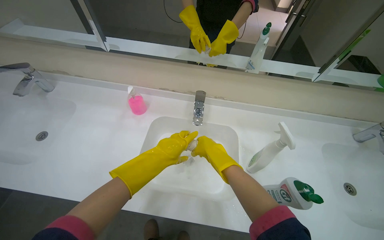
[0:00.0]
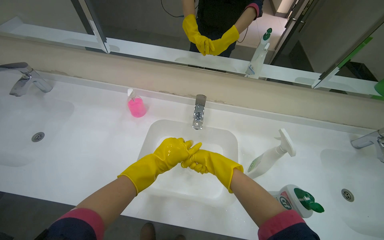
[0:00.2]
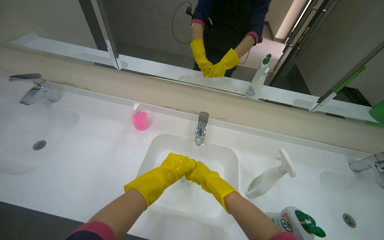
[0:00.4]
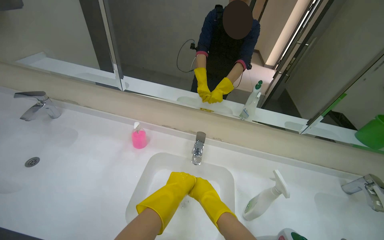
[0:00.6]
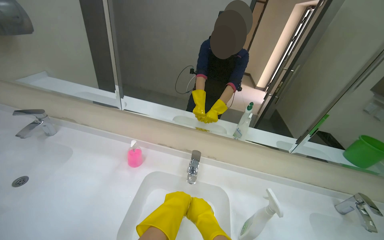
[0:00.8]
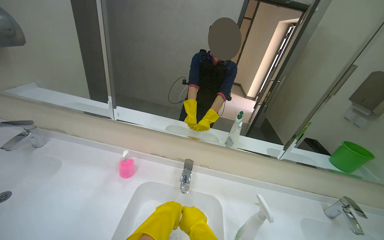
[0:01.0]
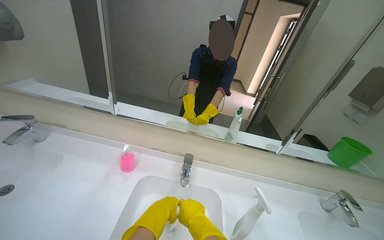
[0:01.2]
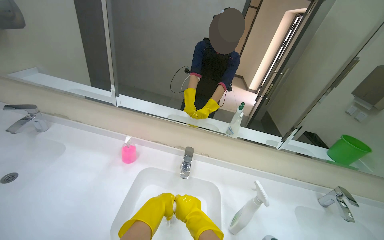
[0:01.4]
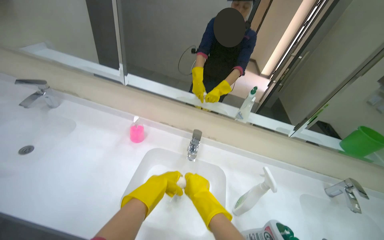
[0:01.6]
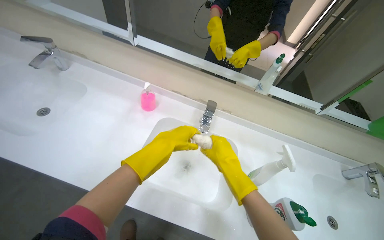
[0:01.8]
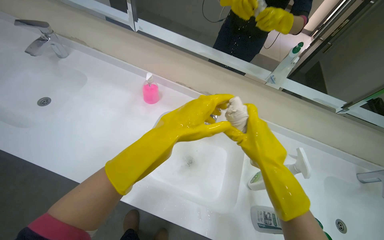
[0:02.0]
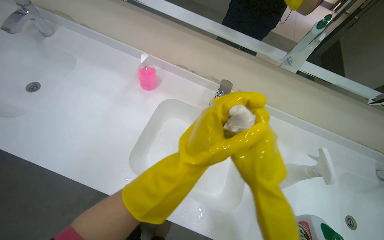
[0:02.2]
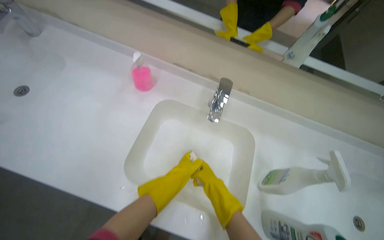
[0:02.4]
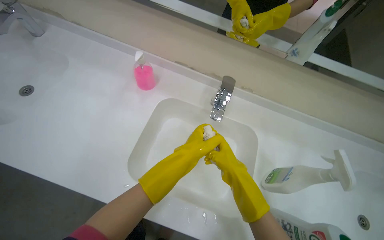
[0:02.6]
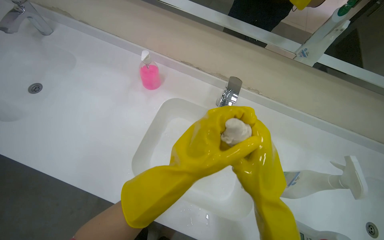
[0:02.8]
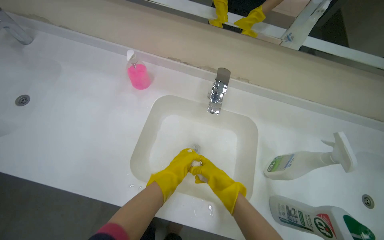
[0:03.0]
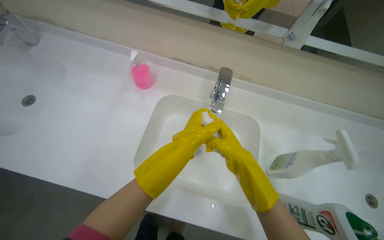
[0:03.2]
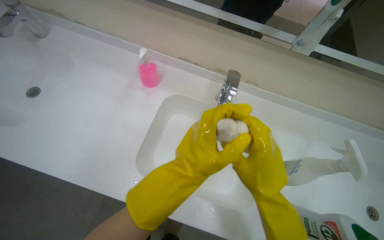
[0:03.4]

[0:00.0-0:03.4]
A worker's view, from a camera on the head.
Job: preparing cleaning supplies.
The whole recording: Washing cleaning cloth. The worker washes a cleaning cloth in the sink.
0:00.0 to 0:01.6: The camera pitches upward, by roughly 15 degrees.
0:01.6 to 0:03.4: The view tilts about 25 degrees downward. The left hand goes up and down the picture, some 20 cm each way, reversing 4 times. The right hand goes up and down the picture, roughly 15 cm each way, reversing 4 times.

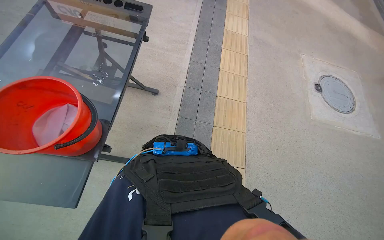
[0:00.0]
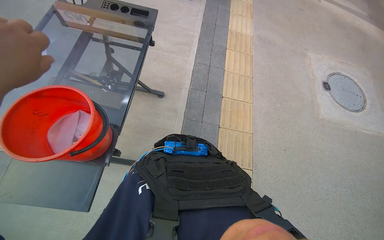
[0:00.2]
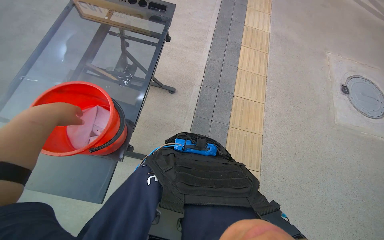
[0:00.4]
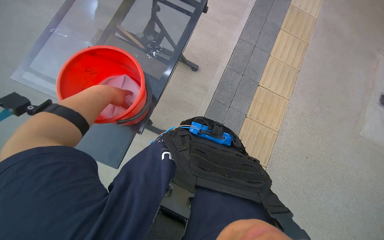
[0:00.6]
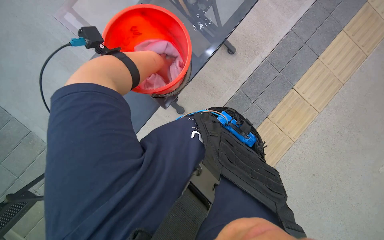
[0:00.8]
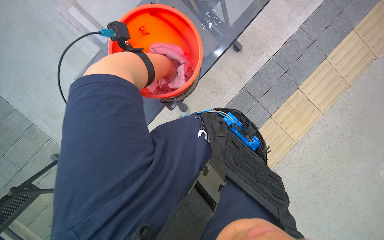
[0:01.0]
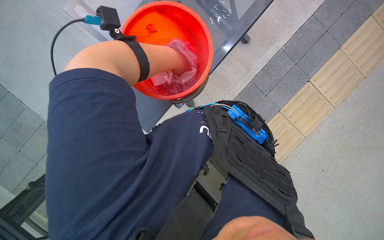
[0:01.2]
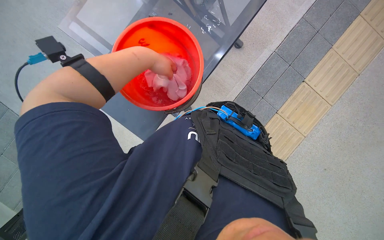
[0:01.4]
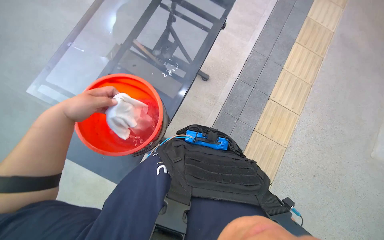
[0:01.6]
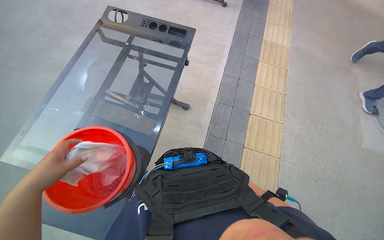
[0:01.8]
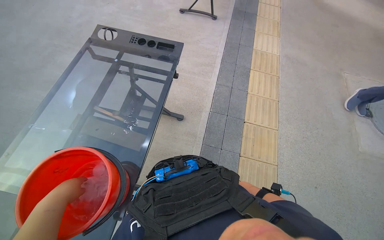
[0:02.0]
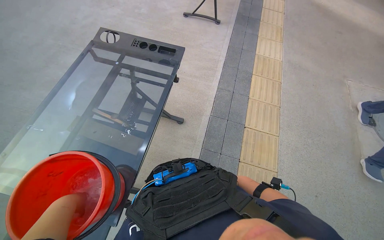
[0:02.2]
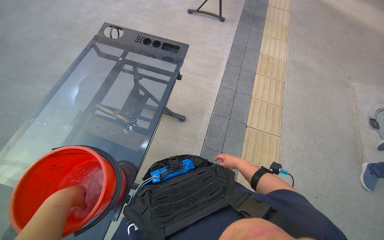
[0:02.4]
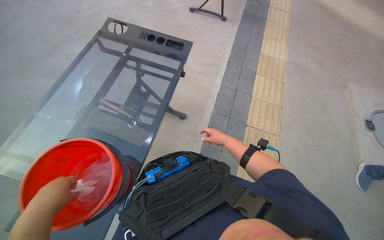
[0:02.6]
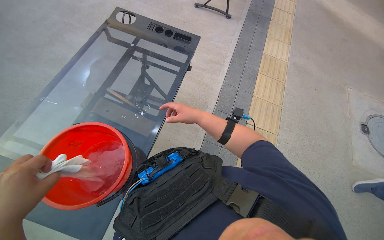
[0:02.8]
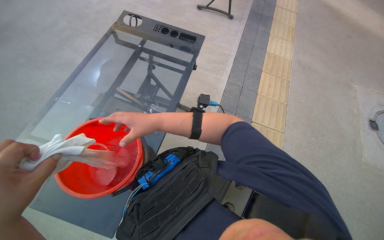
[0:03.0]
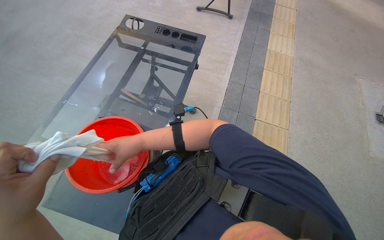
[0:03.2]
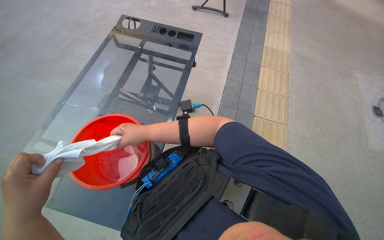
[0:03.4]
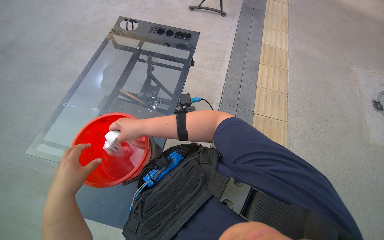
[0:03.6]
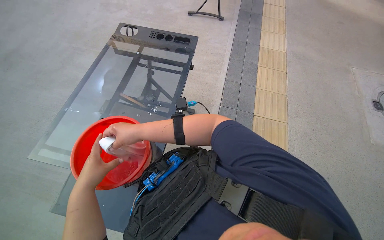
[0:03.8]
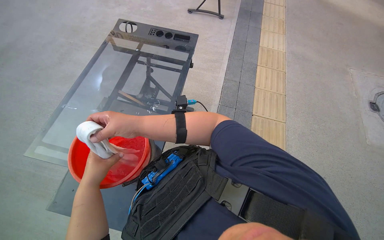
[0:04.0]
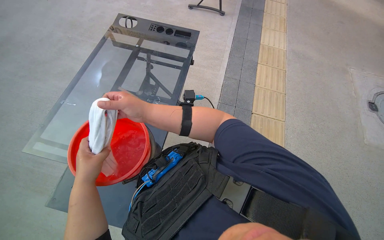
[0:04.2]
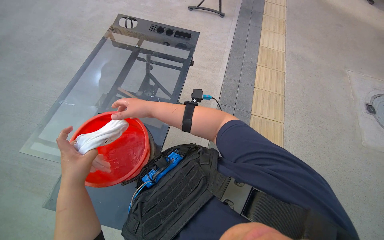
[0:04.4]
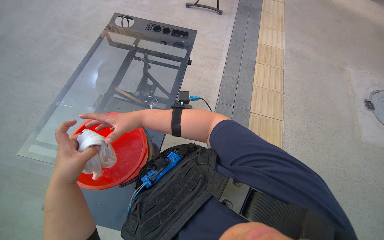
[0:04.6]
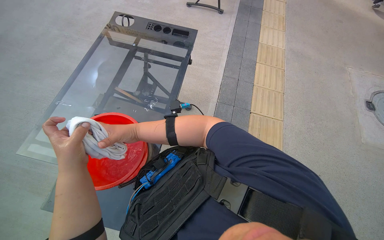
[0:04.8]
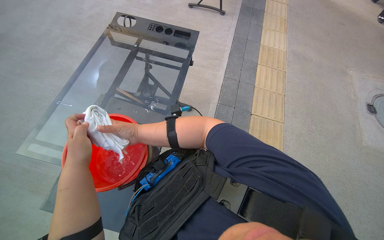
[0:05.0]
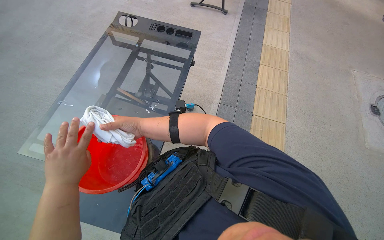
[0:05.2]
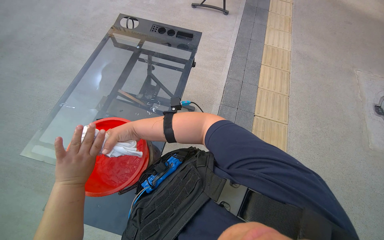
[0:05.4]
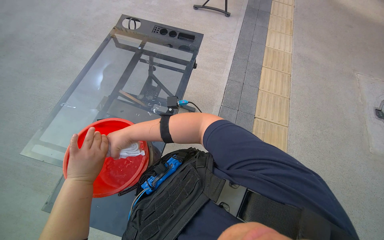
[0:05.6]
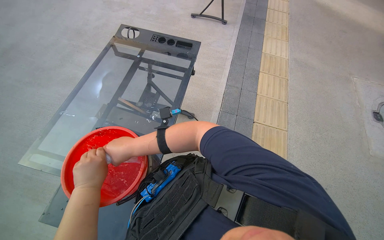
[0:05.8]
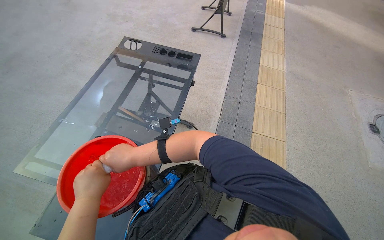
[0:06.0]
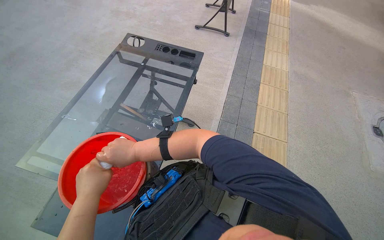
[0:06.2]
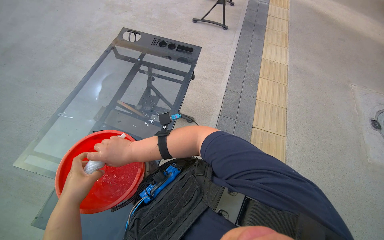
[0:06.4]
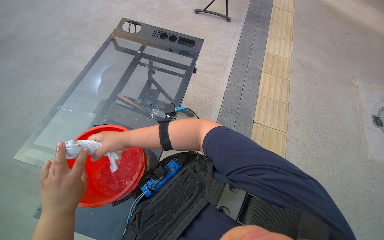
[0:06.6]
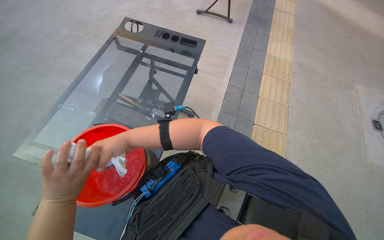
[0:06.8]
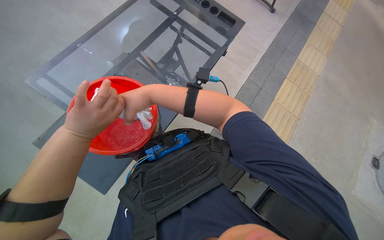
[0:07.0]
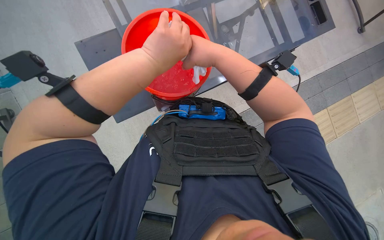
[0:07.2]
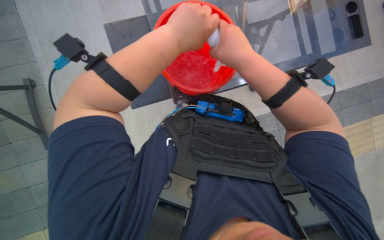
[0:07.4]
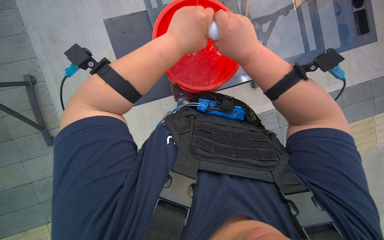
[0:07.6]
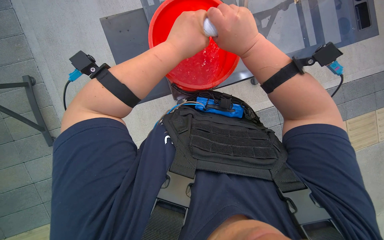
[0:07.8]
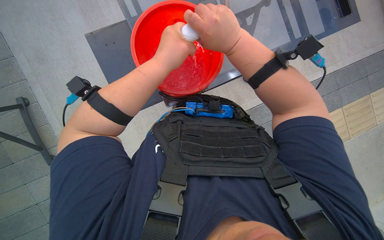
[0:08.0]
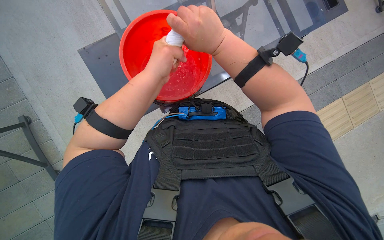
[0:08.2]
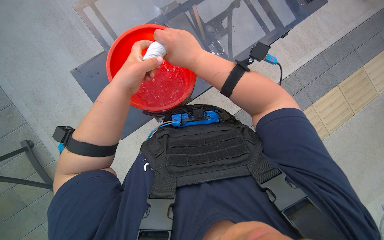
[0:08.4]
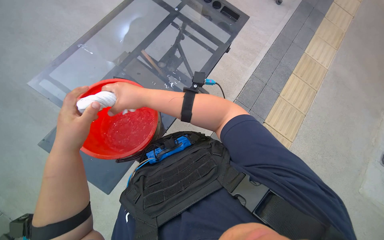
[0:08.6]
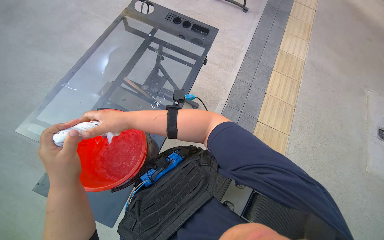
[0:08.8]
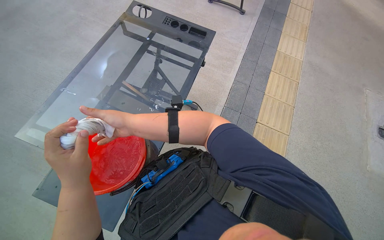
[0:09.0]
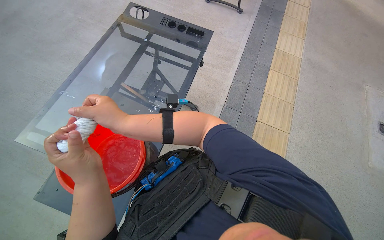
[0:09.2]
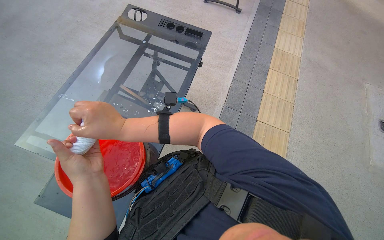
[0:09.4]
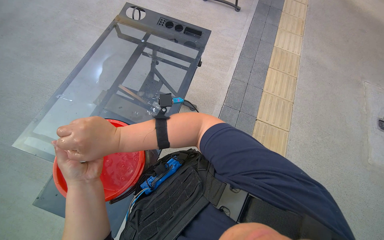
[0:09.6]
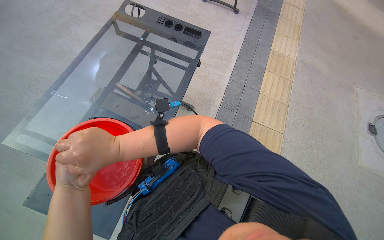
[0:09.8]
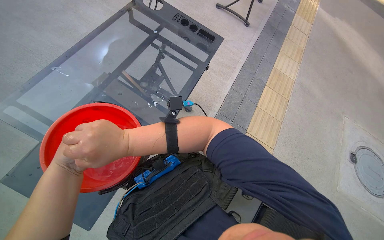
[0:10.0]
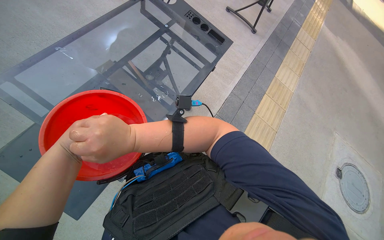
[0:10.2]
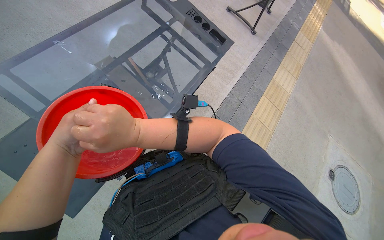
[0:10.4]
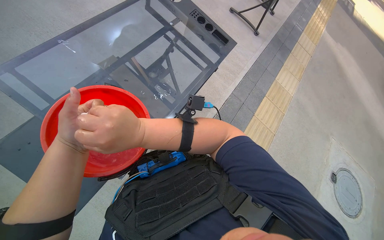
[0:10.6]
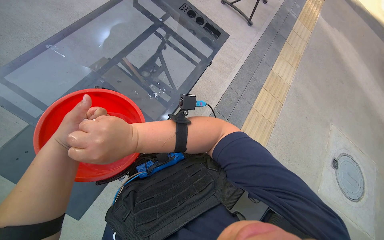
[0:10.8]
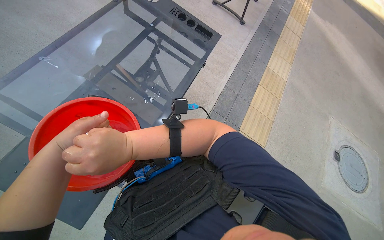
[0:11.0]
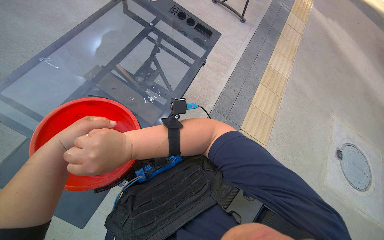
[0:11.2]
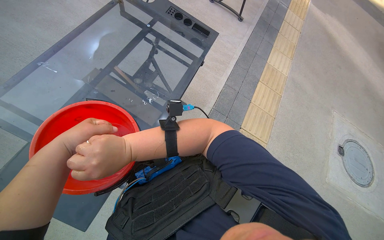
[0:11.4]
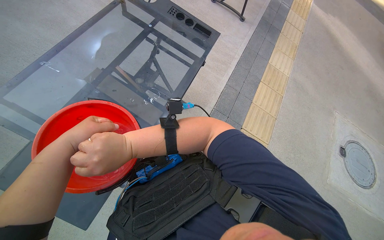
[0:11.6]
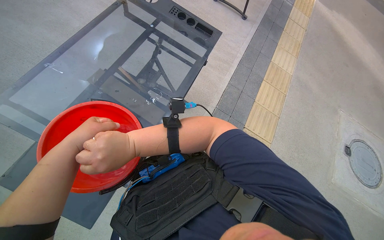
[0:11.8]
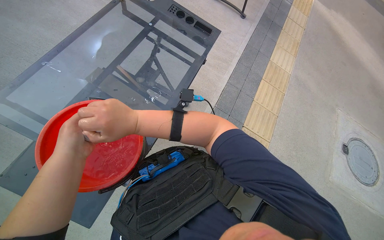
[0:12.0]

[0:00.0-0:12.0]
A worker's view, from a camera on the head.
Job: wiping surfaces.
The whole recording: Preparing cloth for cleaning. The worker takes a cloth from the bucket, wrings it out, and wipes the table.
0:00.0 to 0:01.6: The wearer looks some 25 degrees further to the left.
0:01.6 to 0:03.0: The wearer looks some 15 degrees further upward.
0:06.0 to 0:07.6: The camera pitches downward, by about 20 degrees. The scene rotates clockwise by some 60 degrees.
0:07.6 to 0:09.0: The view tilts some 15 degrees upward. Everything in view rotates roughly 50 degrees counterclockwise.

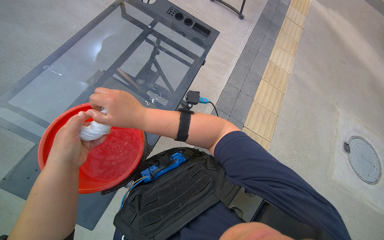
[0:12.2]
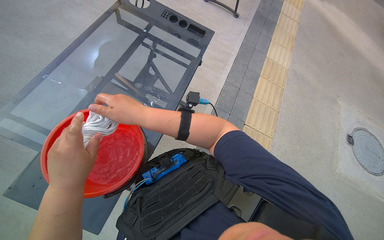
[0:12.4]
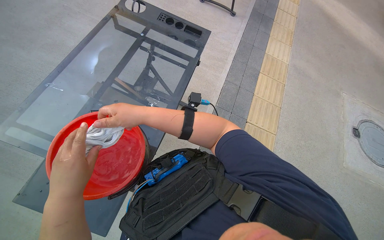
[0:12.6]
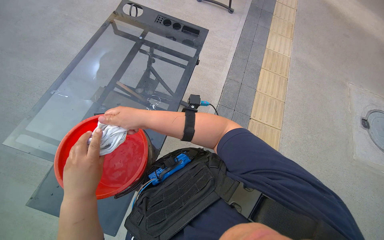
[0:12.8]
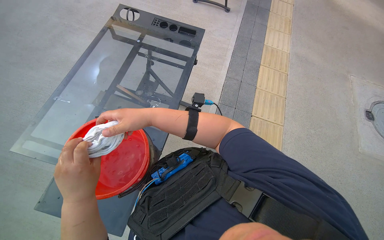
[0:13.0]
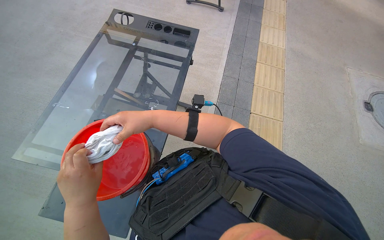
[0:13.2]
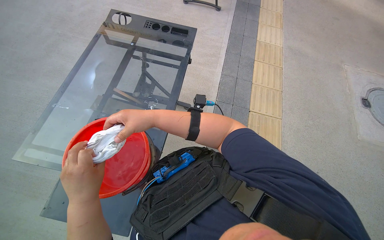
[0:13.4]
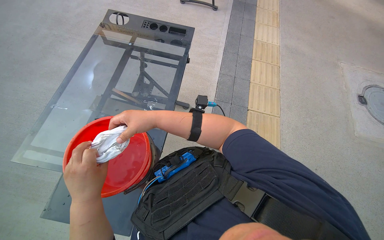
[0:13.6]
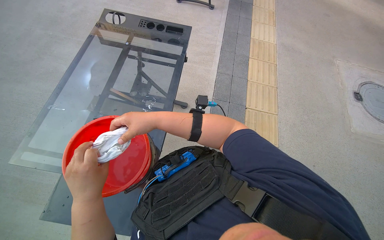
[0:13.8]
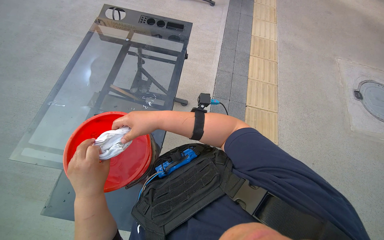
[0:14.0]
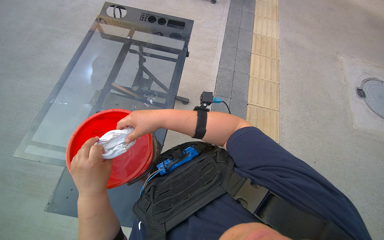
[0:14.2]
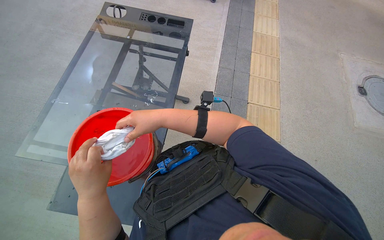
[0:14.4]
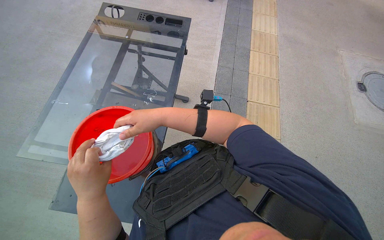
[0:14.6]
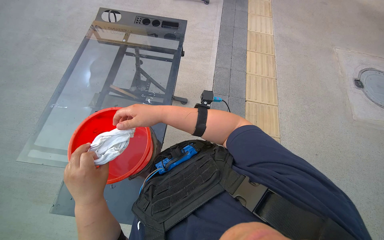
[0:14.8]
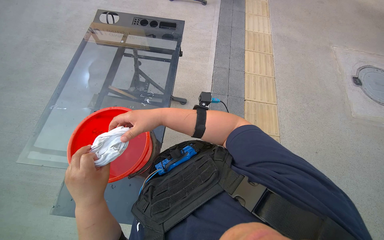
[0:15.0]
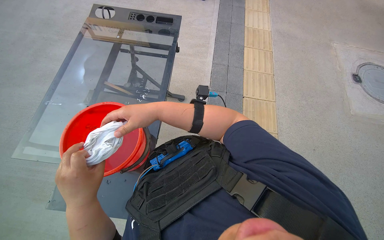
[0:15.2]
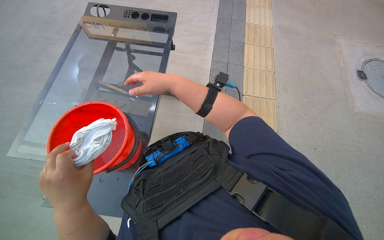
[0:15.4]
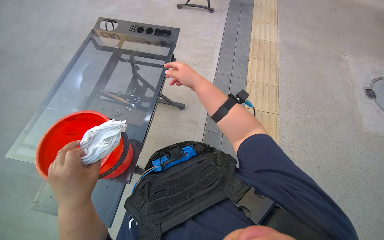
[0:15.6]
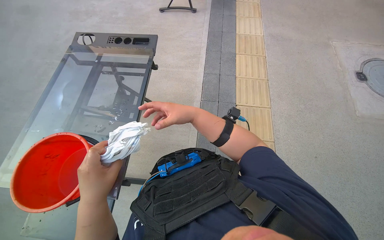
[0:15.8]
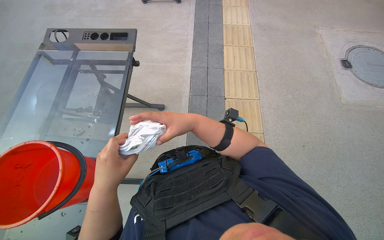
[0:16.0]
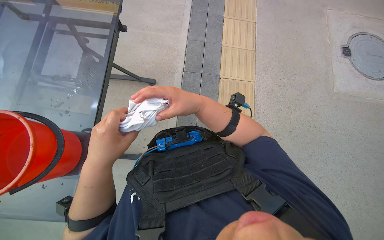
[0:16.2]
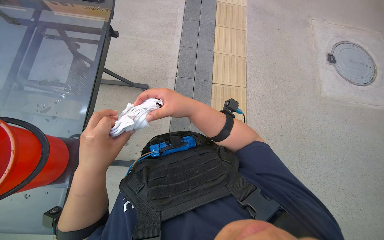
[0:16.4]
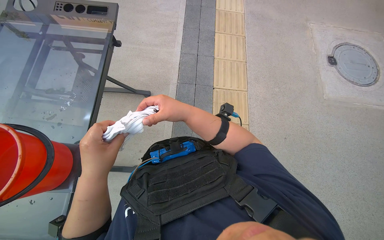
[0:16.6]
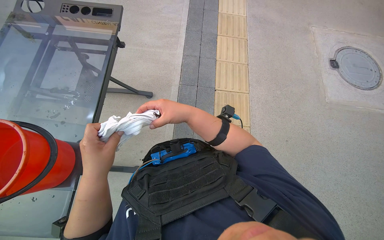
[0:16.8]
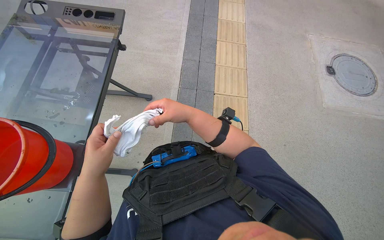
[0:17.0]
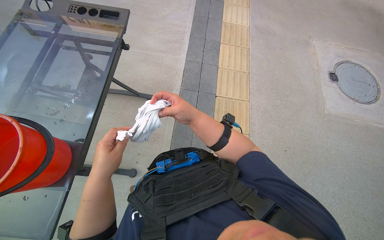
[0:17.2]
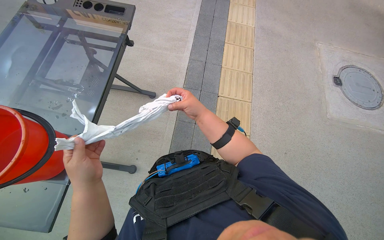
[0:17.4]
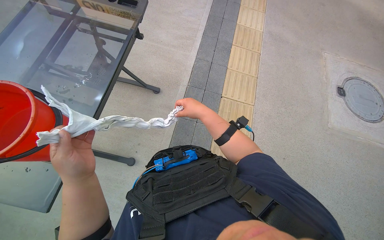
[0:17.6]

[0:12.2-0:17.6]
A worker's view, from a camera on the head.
Job: wiping surfaces.
The whole recording: Preparing cloth for cleaning. The worker takes a cloth from the bucket, wrings it out, and wipes the table.
0:12.2 to 0:13.6: The right hand is displaced farther from the camera by about 10 cm.
0:13.6 to 0:15.0: The hands are busy where they are.
0:15.0 to 0:16.2: The two hands go about 35 cm to the right.
0:16.2 to 0:17.6: The hands are busy where they are.
